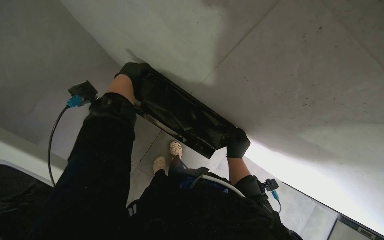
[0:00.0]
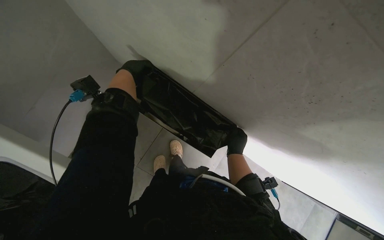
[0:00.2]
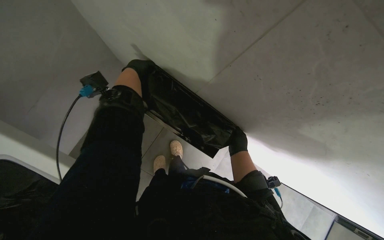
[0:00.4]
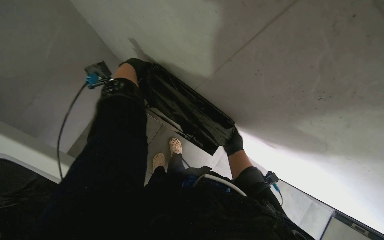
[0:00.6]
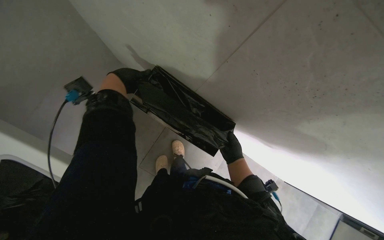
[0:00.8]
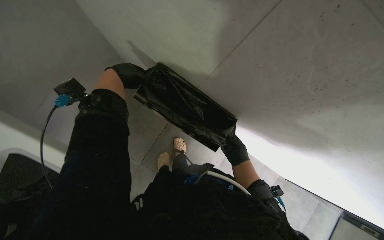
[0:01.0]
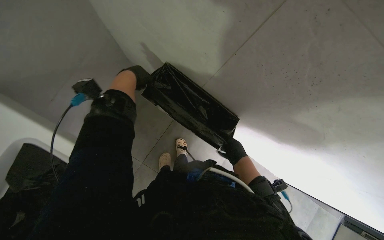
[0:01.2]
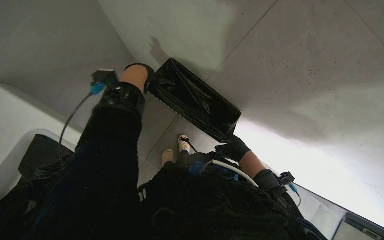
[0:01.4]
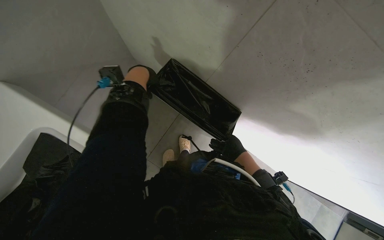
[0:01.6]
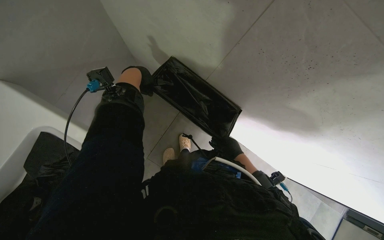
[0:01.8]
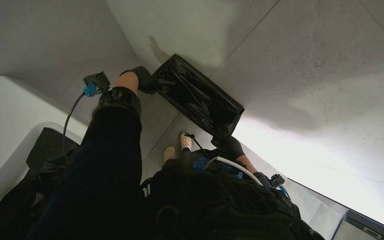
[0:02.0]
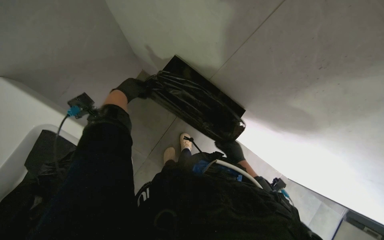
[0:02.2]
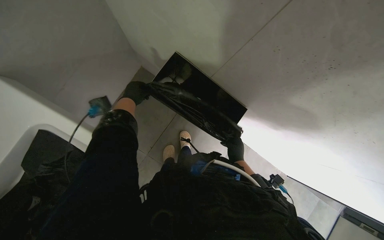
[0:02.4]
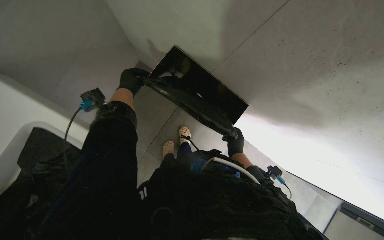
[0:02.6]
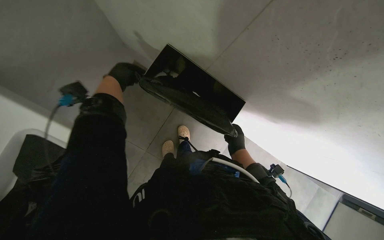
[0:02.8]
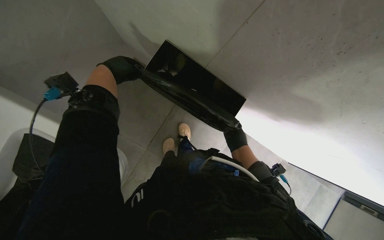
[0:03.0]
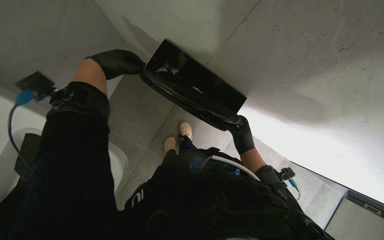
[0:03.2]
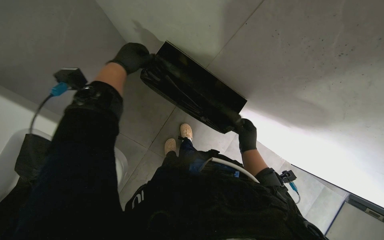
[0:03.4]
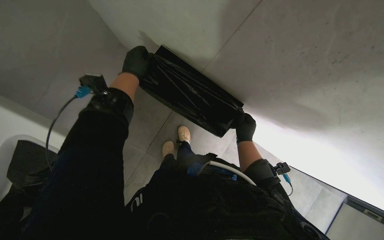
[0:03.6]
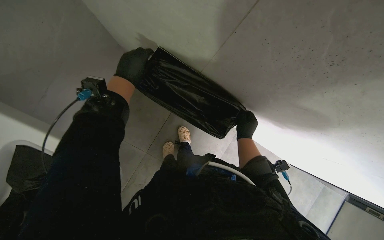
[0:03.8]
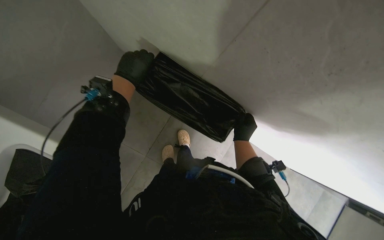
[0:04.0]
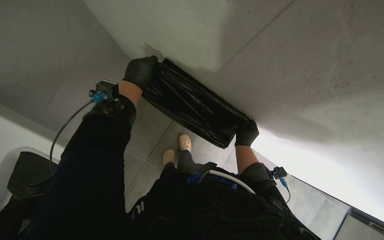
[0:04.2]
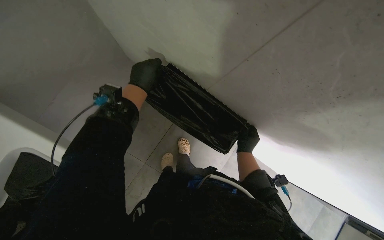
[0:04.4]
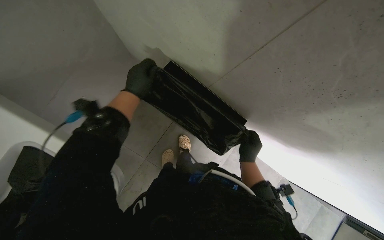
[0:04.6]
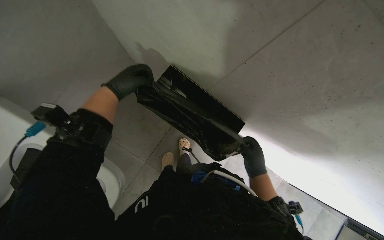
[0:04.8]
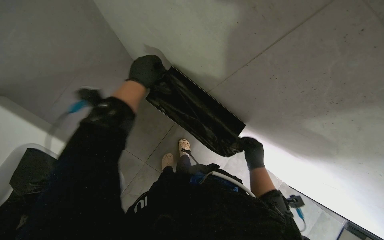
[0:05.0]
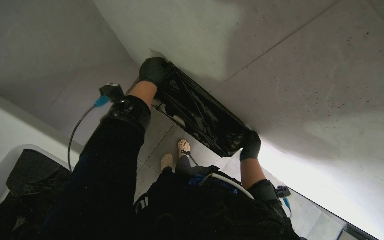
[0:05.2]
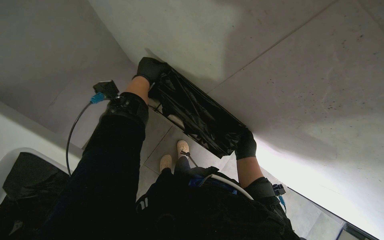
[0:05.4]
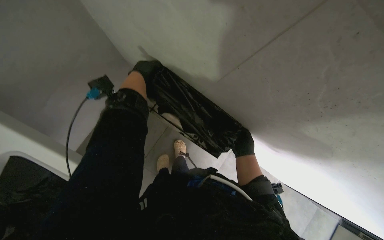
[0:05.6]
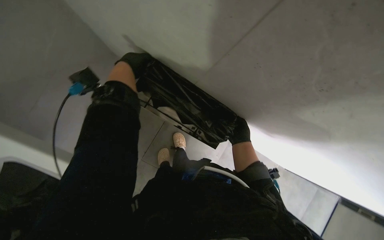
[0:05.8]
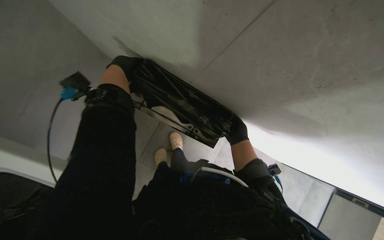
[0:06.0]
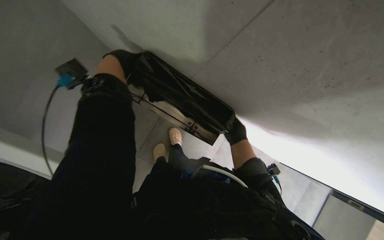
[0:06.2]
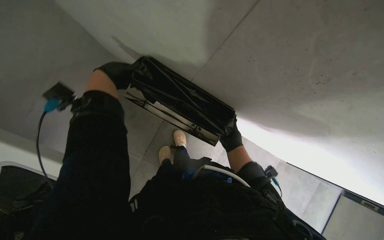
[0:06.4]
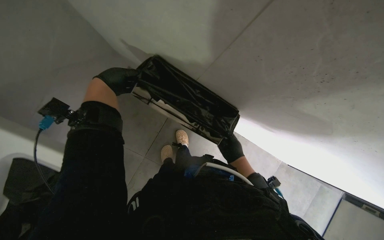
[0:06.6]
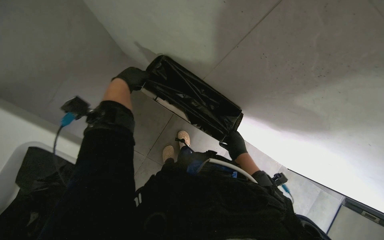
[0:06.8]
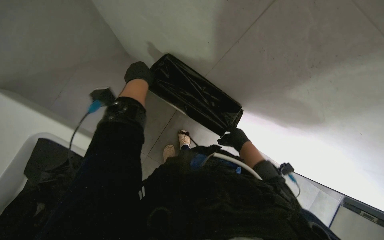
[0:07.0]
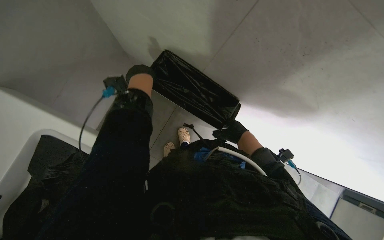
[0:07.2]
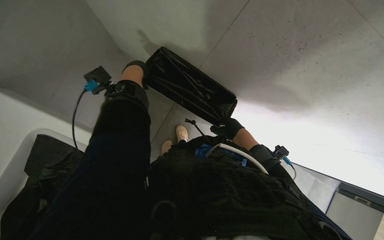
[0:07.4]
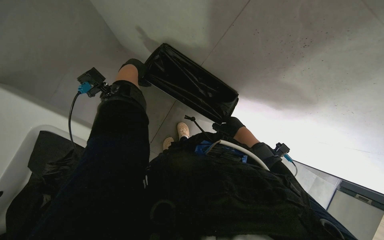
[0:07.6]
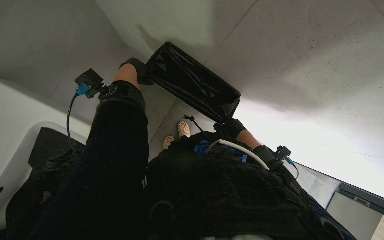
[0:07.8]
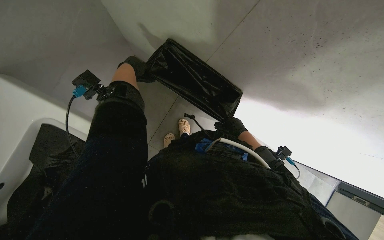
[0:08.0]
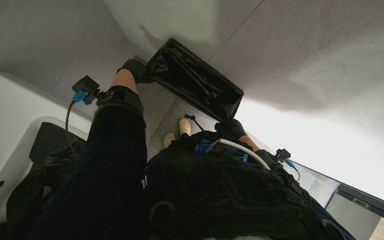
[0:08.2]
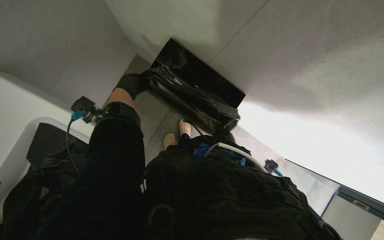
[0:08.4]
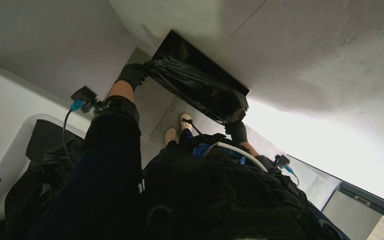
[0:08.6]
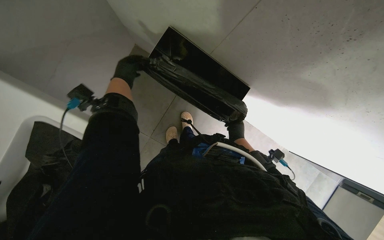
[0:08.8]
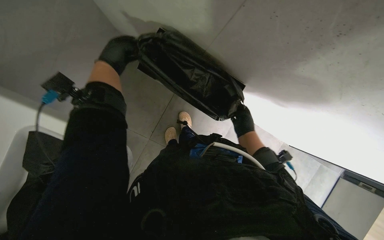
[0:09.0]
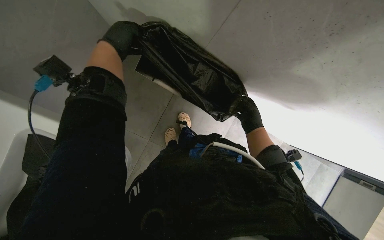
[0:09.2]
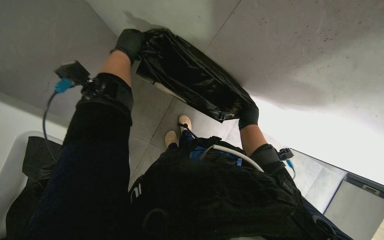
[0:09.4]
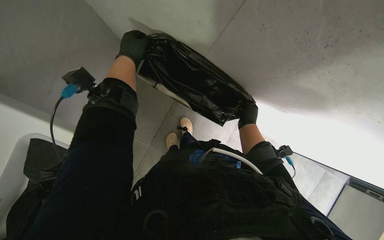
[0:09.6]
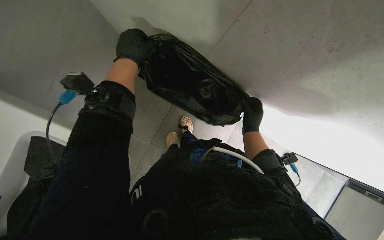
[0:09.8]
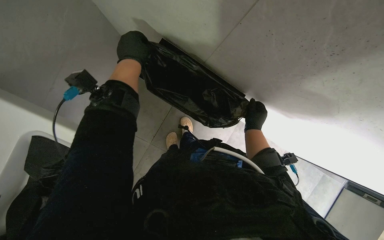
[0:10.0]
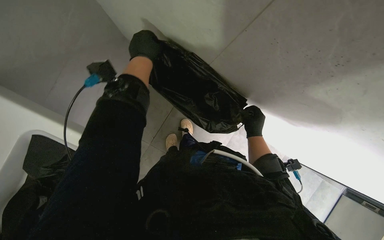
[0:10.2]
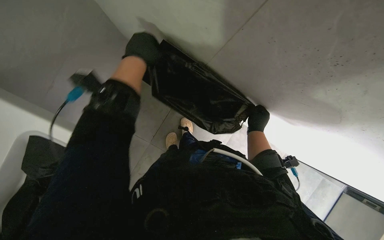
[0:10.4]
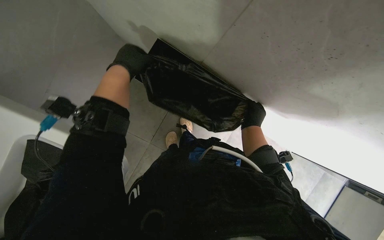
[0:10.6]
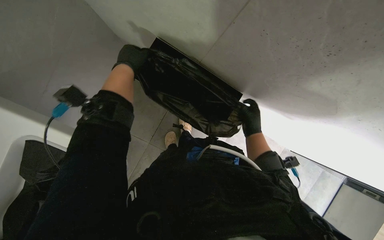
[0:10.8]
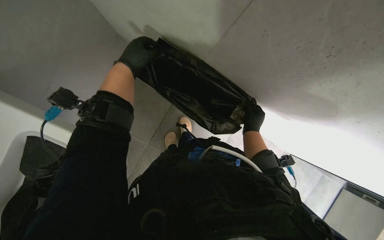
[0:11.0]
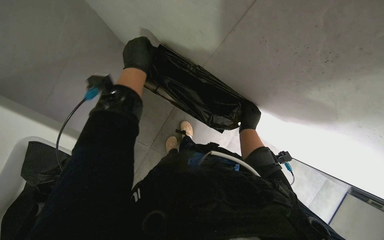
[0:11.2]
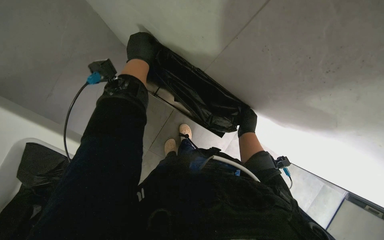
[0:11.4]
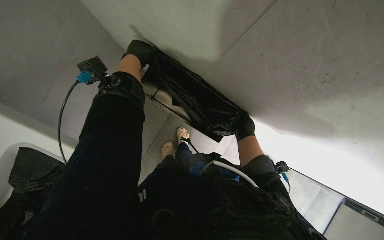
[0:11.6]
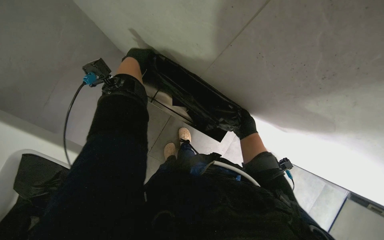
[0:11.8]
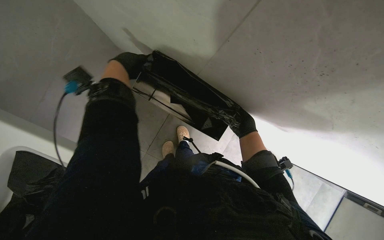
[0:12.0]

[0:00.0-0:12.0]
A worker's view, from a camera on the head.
Job: managing trash.
The whole recording: Lining large trash receptacle. The worker lines a large rectangular trash receptacle with a new black trash bag.
0:01.6 to 0:03.0: The left hand moves nearer and farther over some 15 cm, changing direction 2 times.
0:07.6 to 0:09.0: The right hand travels farther from the camera and back again, about 15 cm each way.
0:09.0 to 0:10.4: The left hand travels to the right by roughly 10 cm.
0:10.4 to 0:12.0: The left hand swings nearer and farther, about 10 cm each way, with 2 reversals.

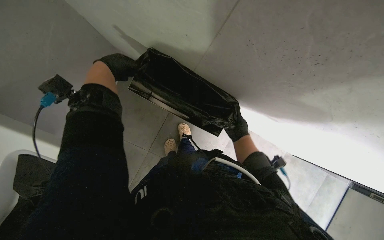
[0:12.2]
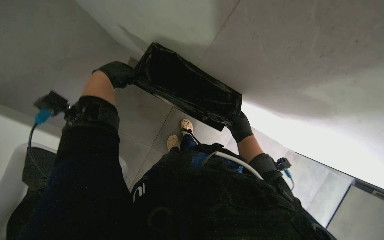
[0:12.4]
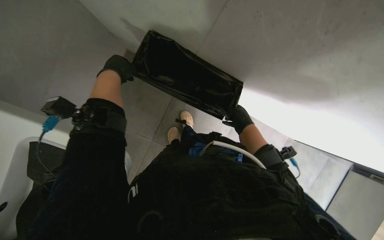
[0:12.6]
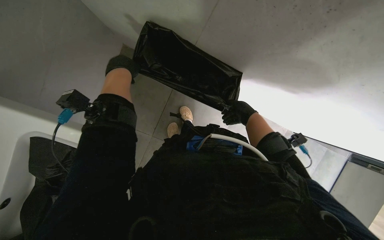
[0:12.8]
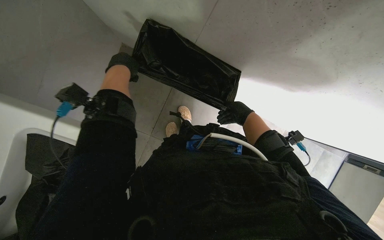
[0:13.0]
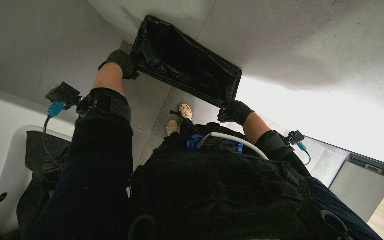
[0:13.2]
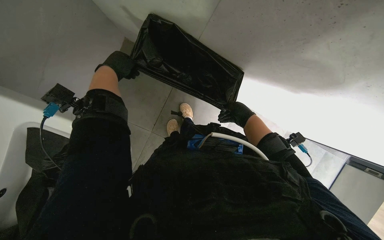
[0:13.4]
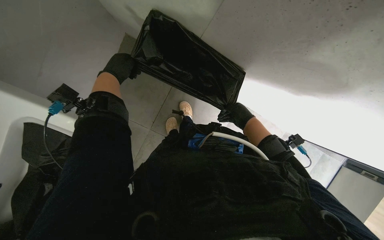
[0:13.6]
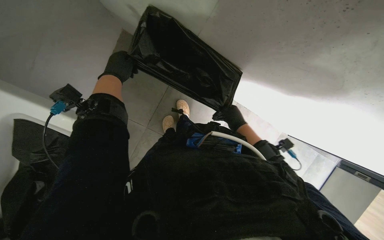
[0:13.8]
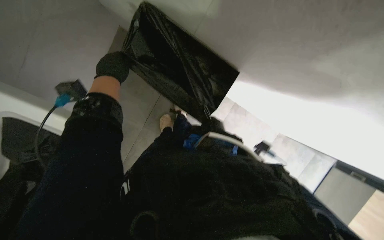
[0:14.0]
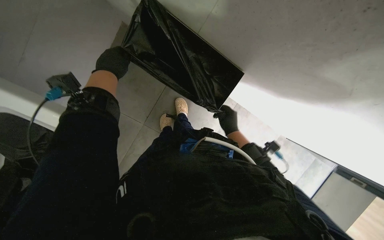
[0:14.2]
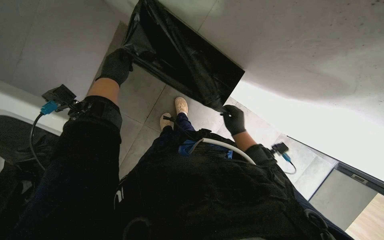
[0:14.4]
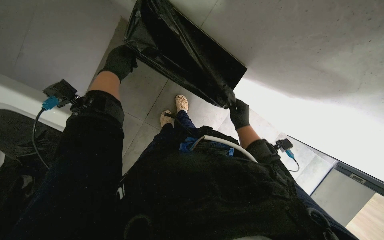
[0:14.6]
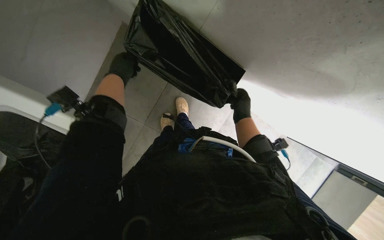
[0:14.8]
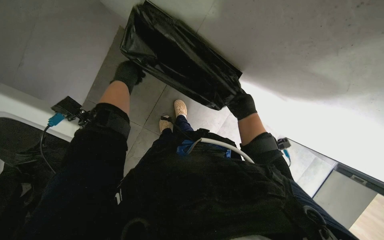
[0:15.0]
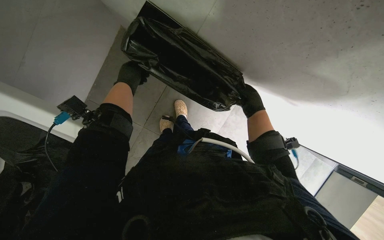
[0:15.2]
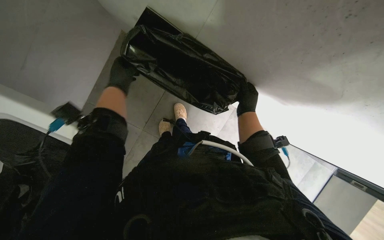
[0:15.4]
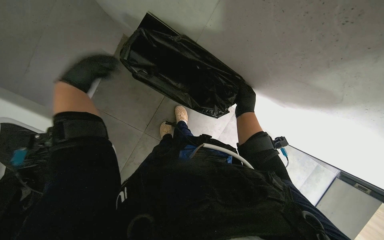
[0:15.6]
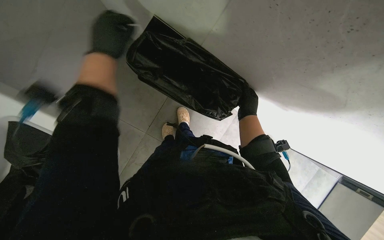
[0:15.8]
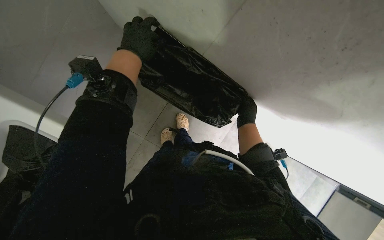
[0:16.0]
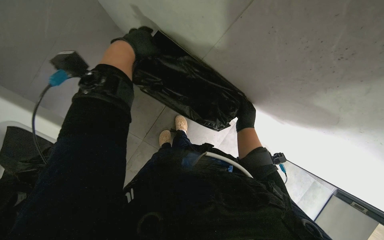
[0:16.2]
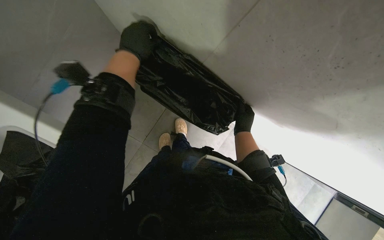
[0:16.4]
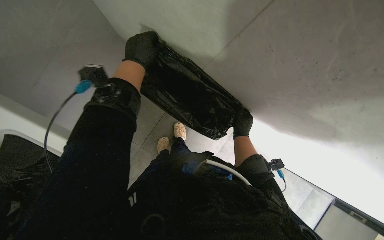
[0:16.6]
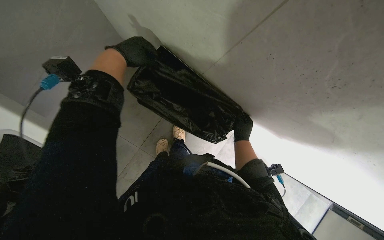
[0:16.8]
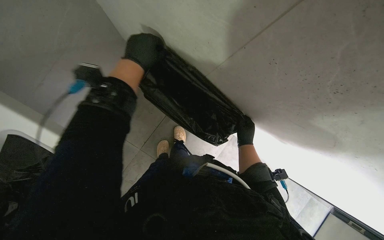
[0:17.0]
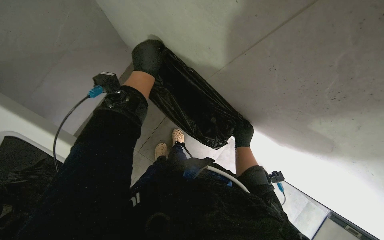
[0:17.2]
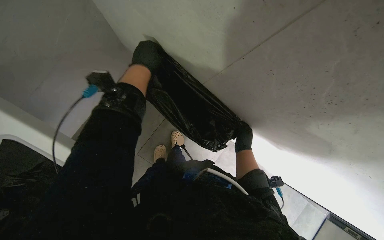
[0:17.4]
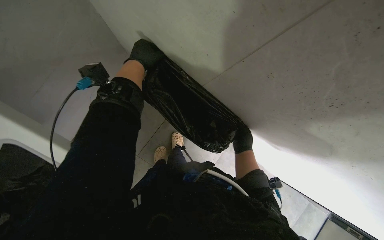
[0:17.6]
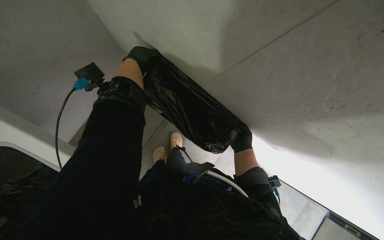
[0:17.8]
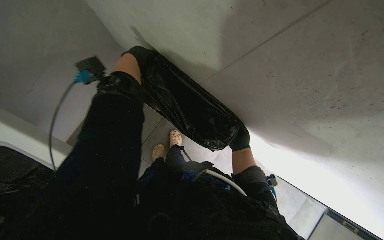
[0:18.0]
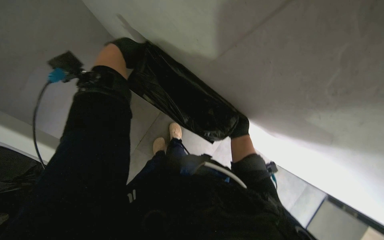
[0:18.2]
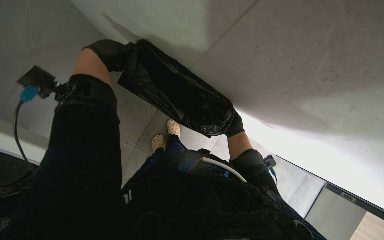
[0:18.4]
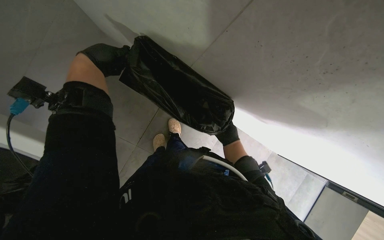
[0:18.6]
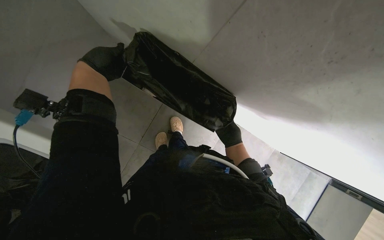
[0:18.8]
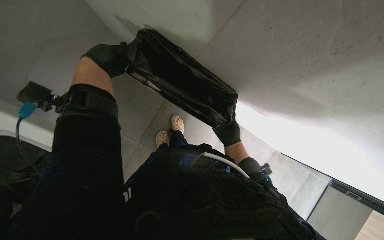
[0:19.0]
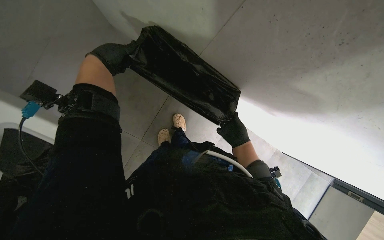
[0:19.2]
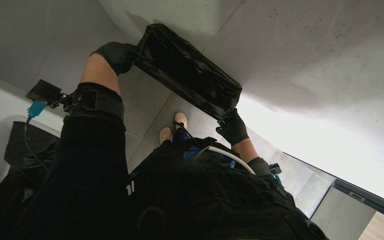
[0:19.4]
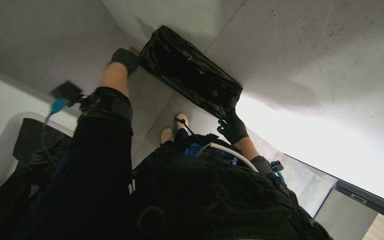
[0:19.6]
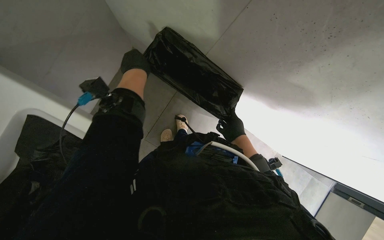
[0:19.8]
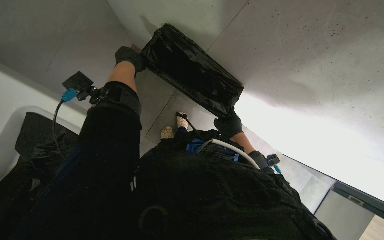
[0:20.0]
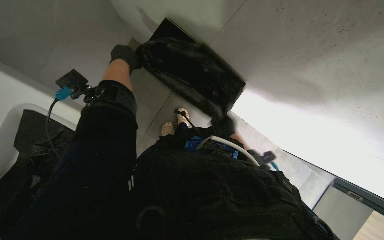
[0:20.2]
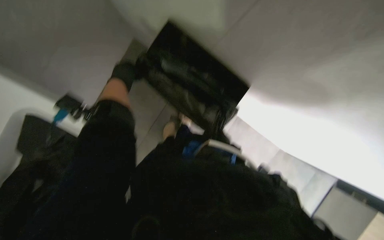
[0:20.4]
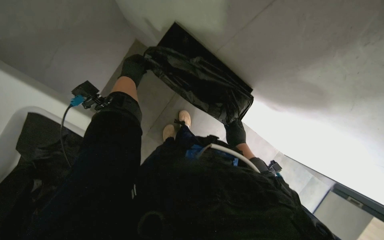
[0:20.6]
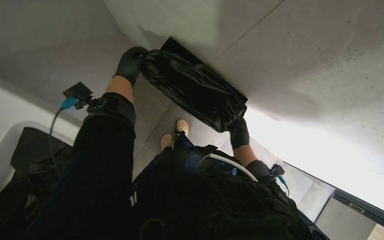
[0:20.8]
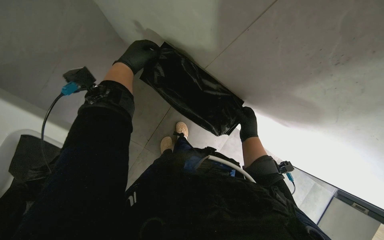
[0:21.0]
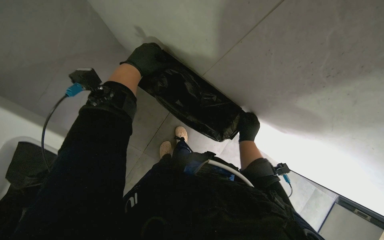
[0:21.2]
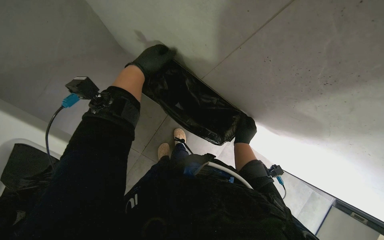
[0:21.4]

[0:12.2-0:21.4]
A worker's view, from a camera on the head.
Job: managing trash.
The whole recording: Lining large trash receptacle. The worker lines a large rectangular trash receptacle with a new black trash bag.
0:12.2 to 0:13.8: The left hand moves farther from the camera, roughly 15 cm.
0:13.8 to 0:15.2: The hands work in one place, with small movements.
0:15.2 to 0:16.8: The left hand travels nearer to the camera by approximately 20 cm.
0:16.8 to 0:18.4: The hands stay close to where they were, moving slightly.
0:18.4 to 0:19.8: The left hand is displaced farther from the camera by about 15 cm.
0:19.8 to 0:21.4: The left hand is displaced nearer to the camera by about 10 cm.
